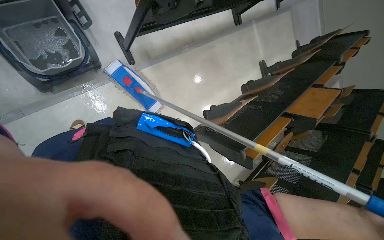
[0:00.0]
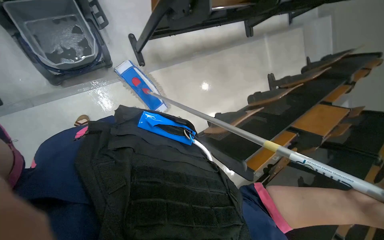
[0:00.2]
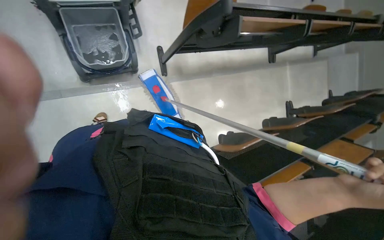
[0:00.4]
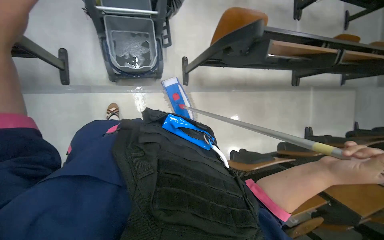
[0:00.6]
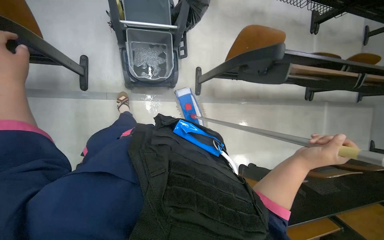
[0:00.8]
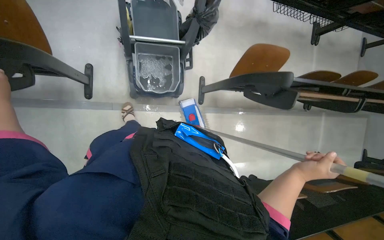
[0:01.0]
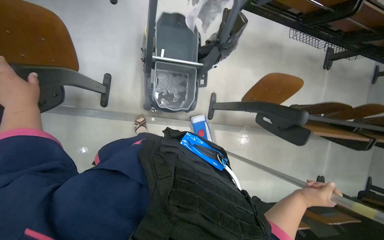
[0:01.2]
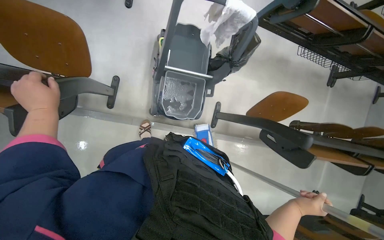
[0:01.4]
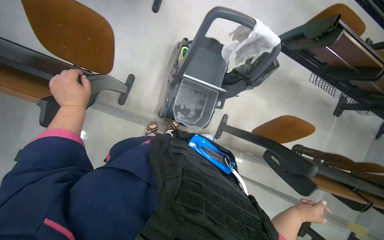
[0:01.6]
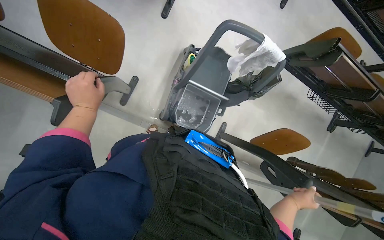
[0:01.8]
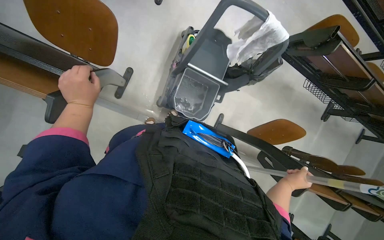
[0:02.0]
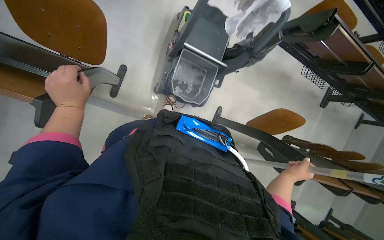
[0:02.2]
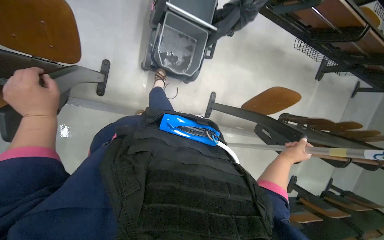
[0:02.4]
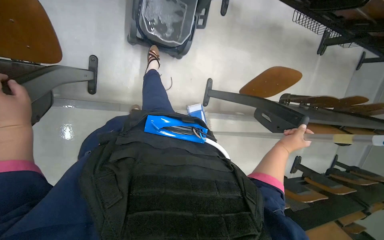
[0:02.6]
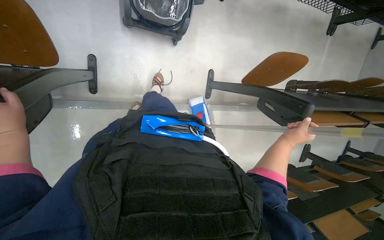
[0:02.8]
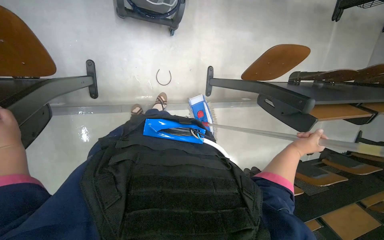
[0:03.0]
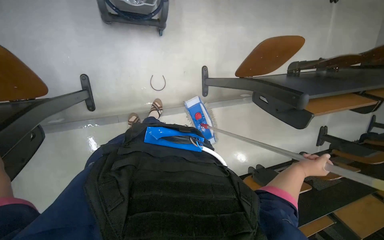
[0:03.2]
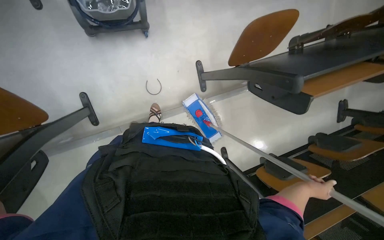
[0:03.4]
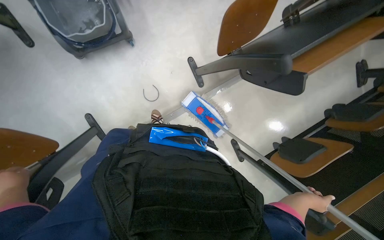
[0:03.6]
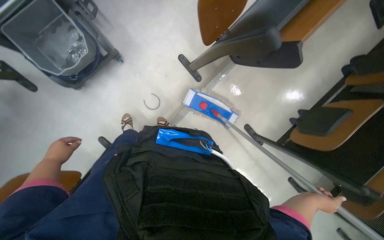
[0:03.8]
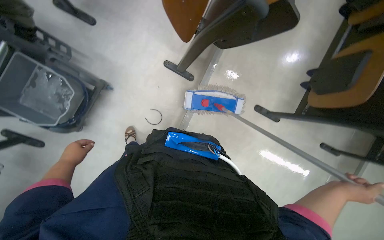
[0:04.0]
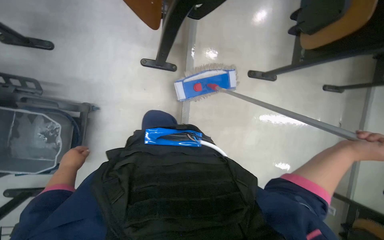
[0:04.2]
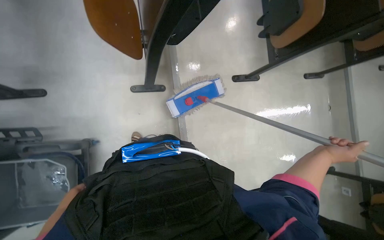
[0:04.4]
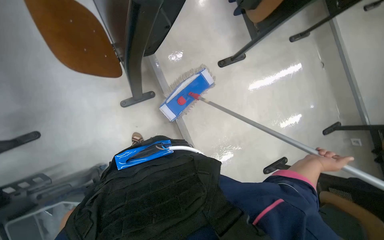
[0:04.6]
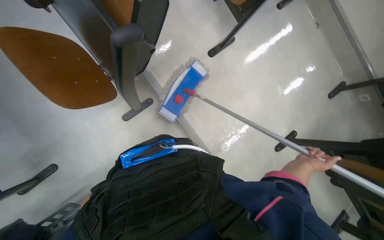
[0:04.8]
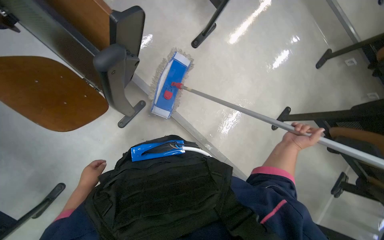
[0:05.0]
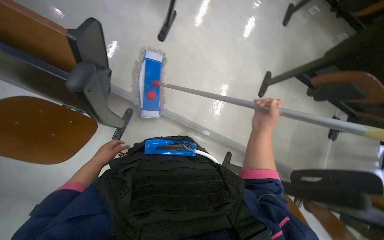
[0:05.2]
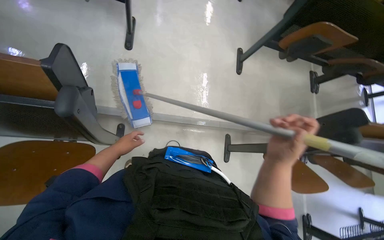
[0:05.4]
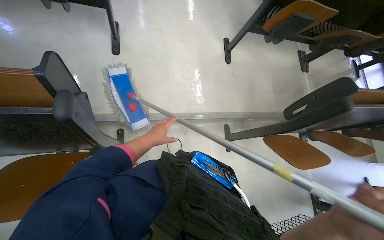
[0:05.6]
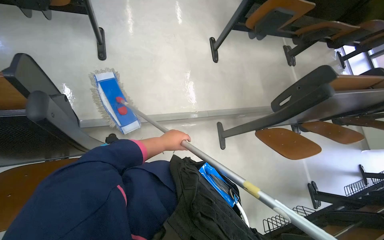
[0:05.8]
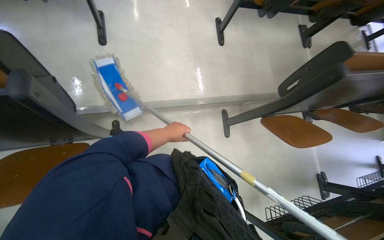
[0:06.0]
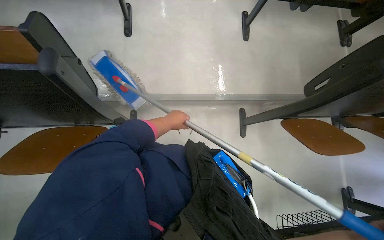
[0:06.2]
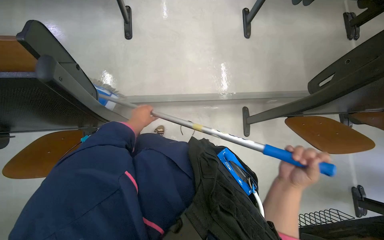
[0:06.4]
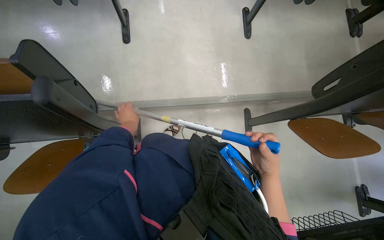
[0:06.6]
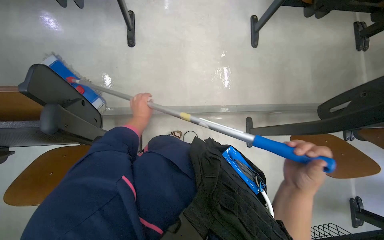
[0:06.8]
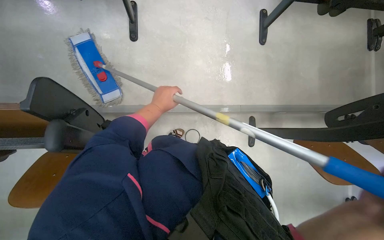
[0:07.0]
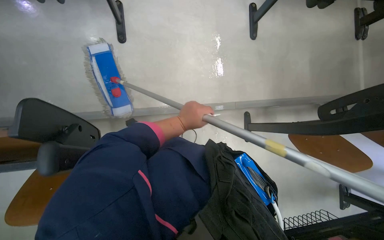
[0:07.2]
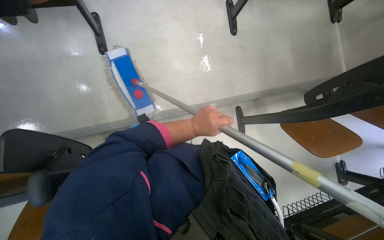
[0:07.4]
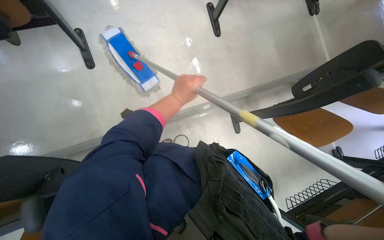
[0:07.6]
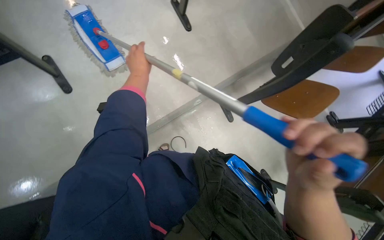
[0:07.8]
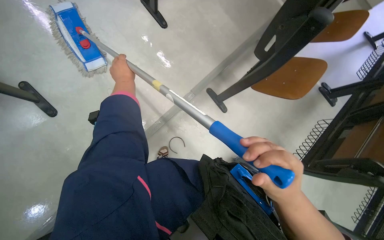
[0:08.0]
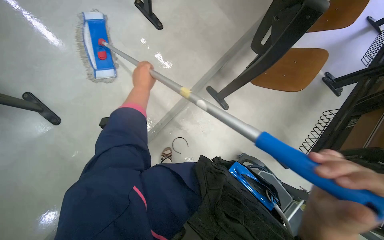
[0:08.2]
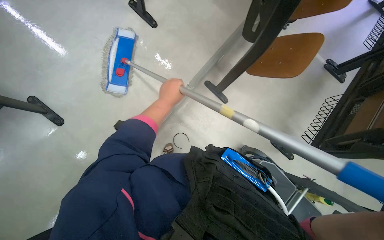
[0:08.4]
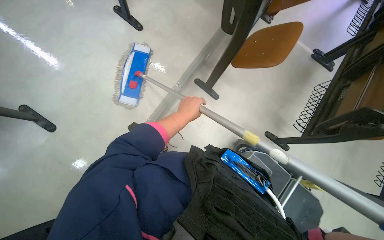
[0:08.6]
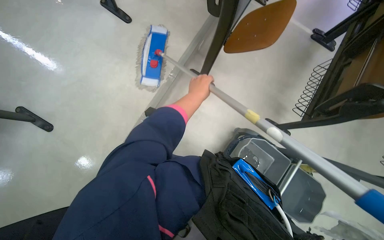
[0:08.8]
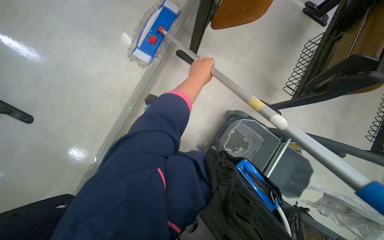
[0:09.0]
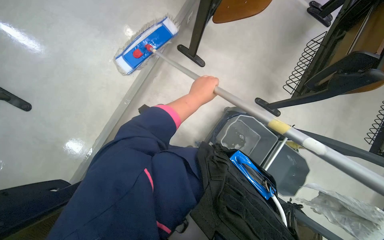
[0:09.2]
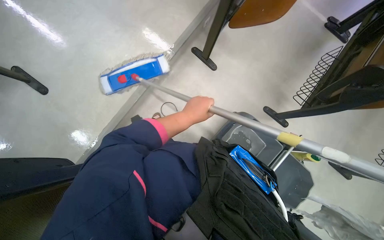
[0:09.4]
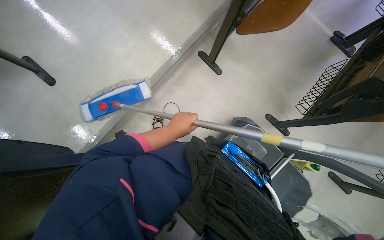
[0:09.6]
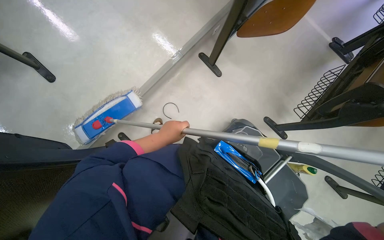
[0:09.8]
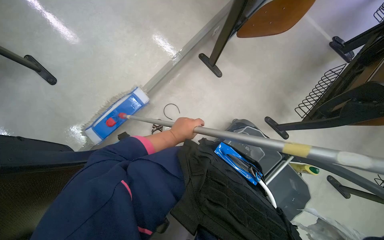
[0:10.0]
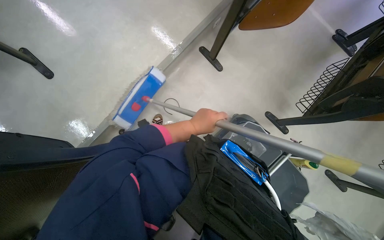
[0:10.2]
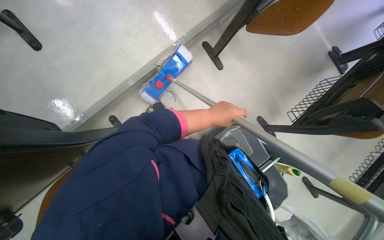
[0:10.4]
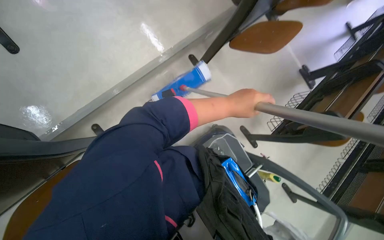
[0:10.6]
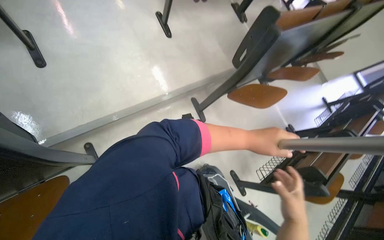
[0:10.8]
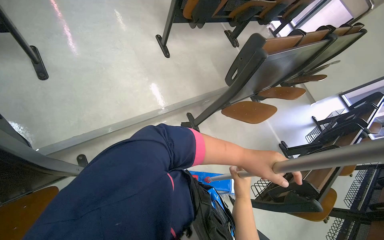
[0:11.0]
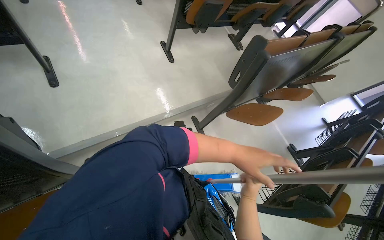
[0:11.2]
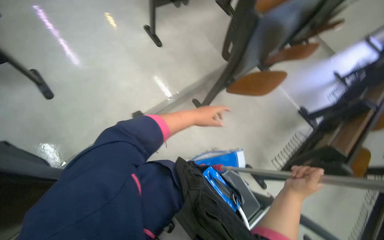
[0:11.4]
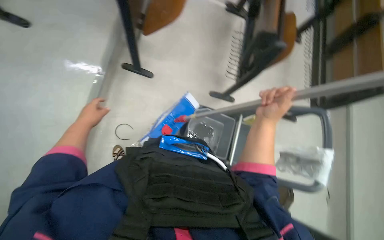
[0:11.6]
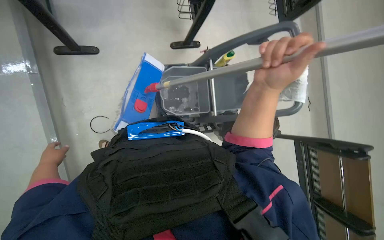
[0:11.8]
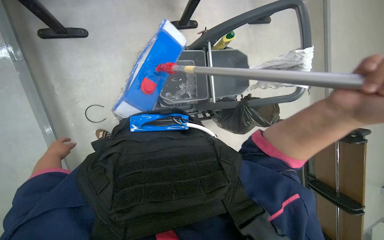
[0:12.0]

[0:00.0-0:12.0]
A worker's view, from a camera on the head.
Job: organizing items.
The whole recording: Picking up object from floor. The worker picks up a black object from the floor and places it on the cleaning cart.
0:00.0 to 0:01.6: The wearer moves approximately 50 cm. The wearer looks about 50 degrees further to the left. The view tips upward by about 15 degrees.
0:01.6 to 0:03.0: The view tips downward by some 15 degrees.
0:03.0 to 0:04.4: The camera travels about 40 cm. The camera is aimed about 20 degrees further to the left. The scene turns approximately 90 degrees counterclockwise in the picture.
0:04.4 to 0:06.0: The view tilts about 20 degrees downward. The scene turns roughly 90 degrees counterclockwise in the picture.
0:06.0 to 0:07.6: The left hand moves up the picture, approximately 25 cm, and travels to the left and back again, roughly 20 cm each way.
0:07.6 to 0:09.0: The scene turns approximately 40 degrees counterclockwise in the picture.
0:09.0 to 0:10.4: The left hand moves down the picture, approximately 20 cm.
0:10.4 to 0:12.0: The wearer's head swings approximately 65 degrees to the right. The view tips downward by about 20 degrees.

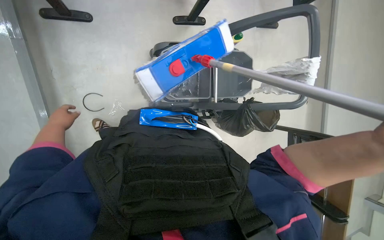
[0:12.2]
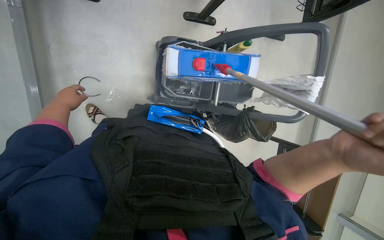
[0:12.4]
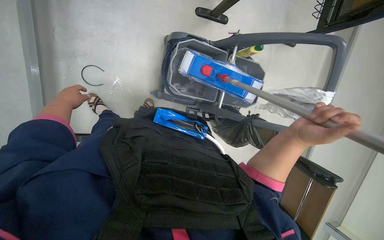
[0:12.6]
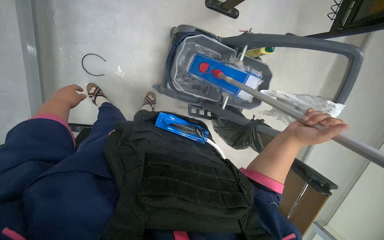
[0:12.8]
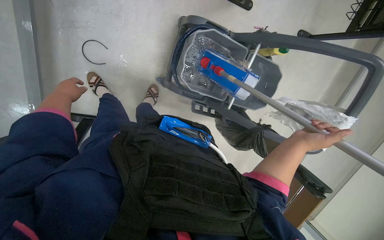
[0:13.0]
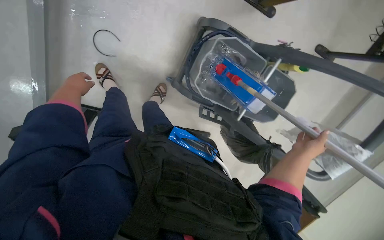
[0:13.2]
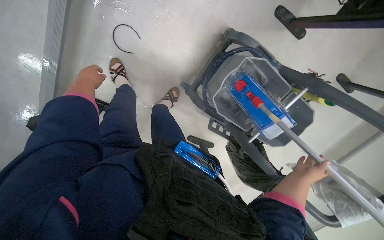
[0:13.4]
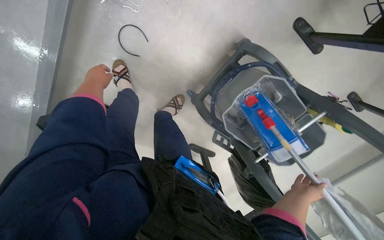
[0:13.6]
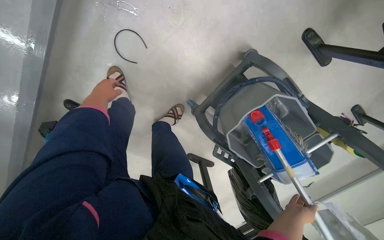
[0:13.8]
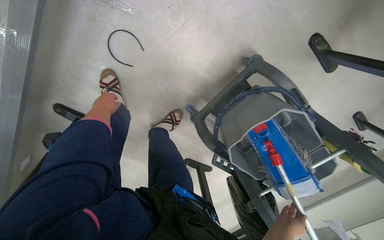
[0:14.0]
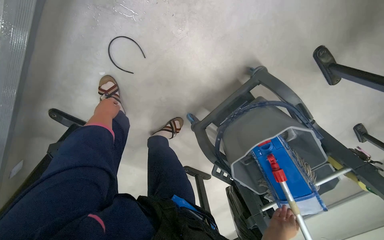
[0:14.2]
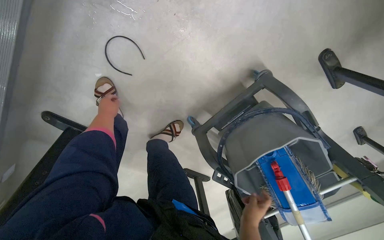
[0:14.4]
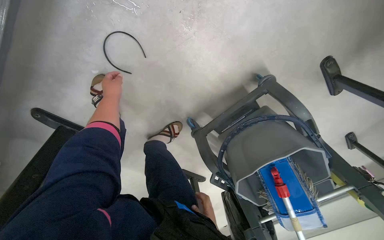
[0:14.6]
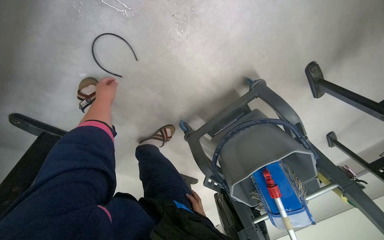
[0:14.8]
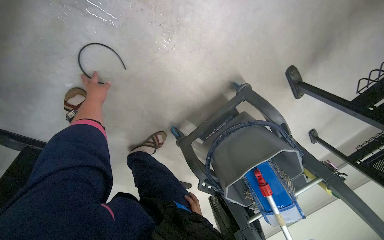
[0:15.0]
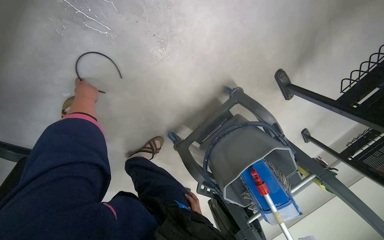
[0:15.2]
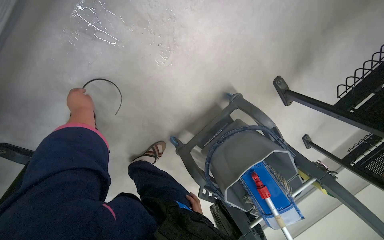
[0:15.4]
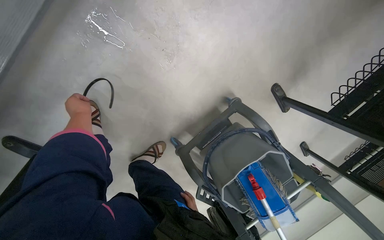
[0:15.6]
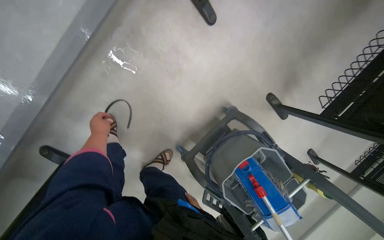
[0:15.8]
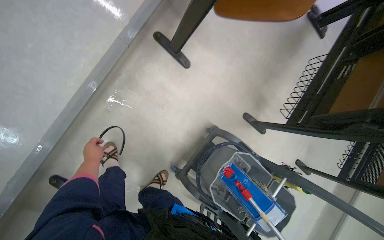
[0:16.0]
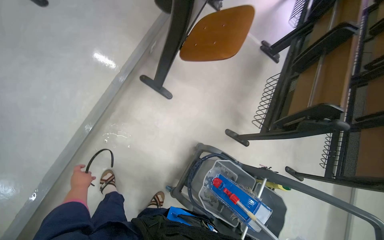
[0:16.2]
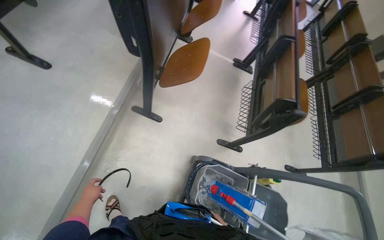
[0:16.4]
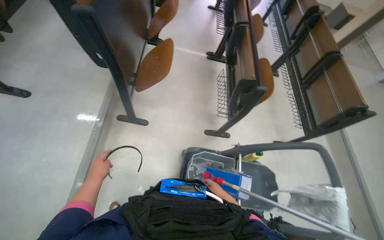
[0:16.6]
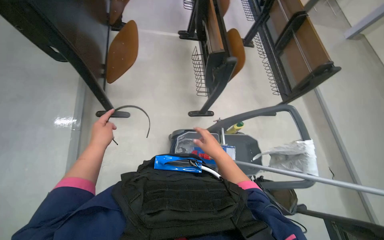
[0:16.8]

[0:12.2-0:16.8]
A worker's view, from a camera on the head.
Job: organizing items.
The whole recording: Picking up object from floor. The worker picks up a black object from the floor and places it on the cleaning cart.
0:12.2 to 0:13.8: The camera is carried roughly 60 cm. The view tips downward by roughly 15 degrees. The scene rotates clockwise by approximately 45 degrees.
0:13.8 to 0:15.2: The view swings roughly 15 degrees to the right. The right hand goes roughly 30 cm to the left and farther from the camera.
0:15.2 to 0:16.8: The camera is carried some 90 cm. The view tilts roughly 40 degrees upward. The scene turns roughly 50 degrees counterclockwise in the picture.

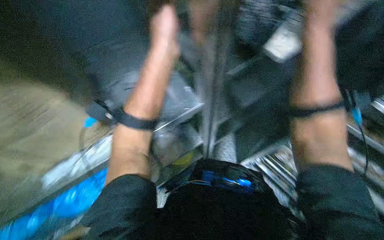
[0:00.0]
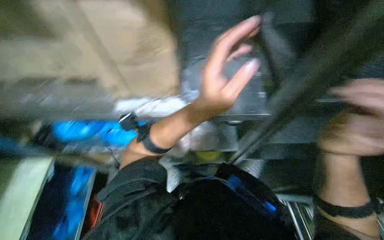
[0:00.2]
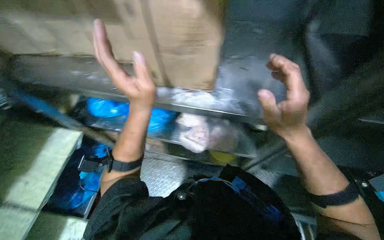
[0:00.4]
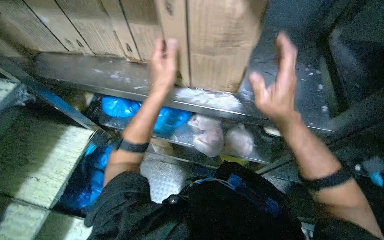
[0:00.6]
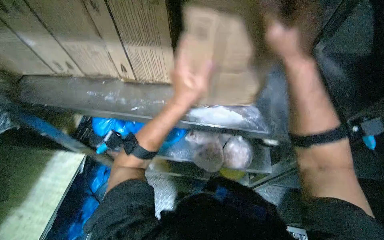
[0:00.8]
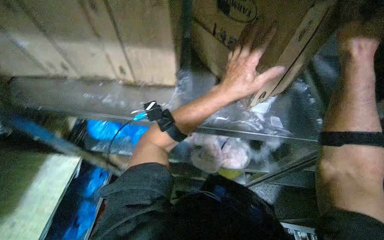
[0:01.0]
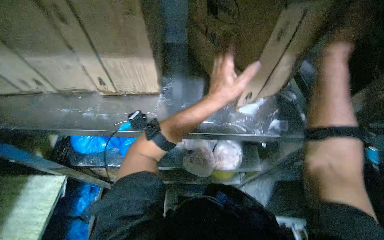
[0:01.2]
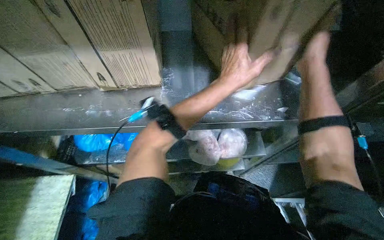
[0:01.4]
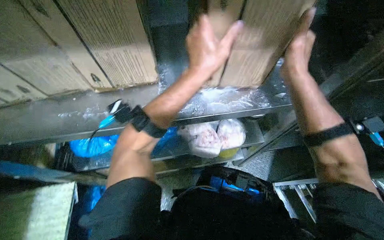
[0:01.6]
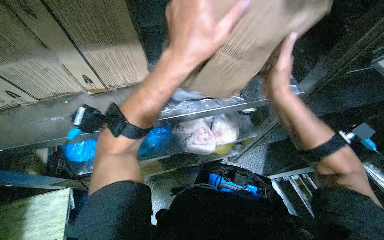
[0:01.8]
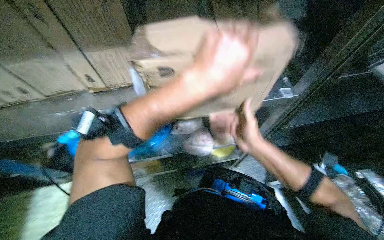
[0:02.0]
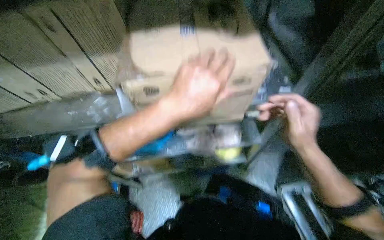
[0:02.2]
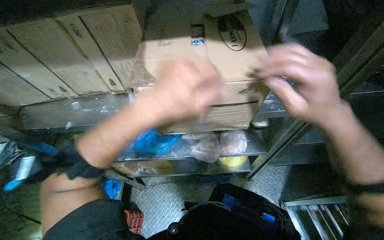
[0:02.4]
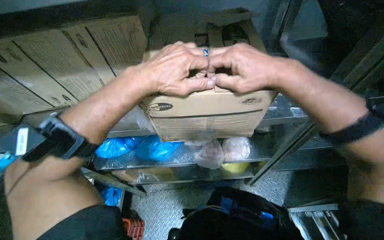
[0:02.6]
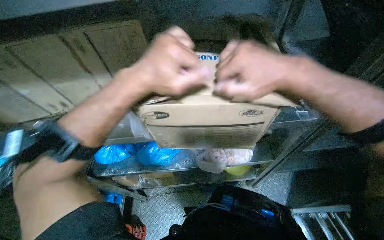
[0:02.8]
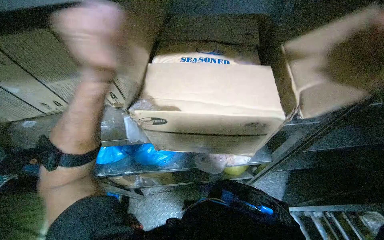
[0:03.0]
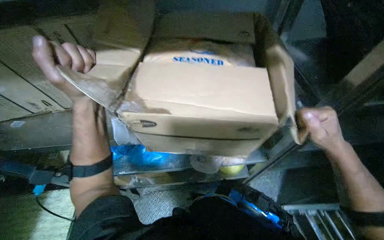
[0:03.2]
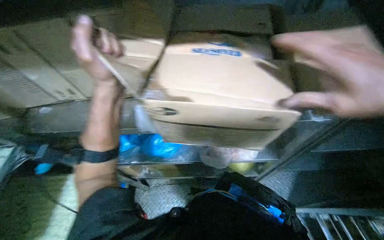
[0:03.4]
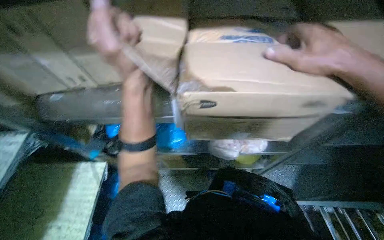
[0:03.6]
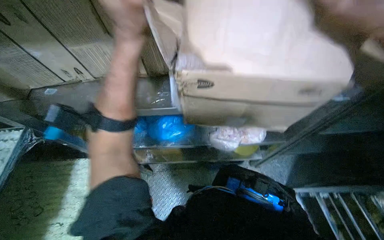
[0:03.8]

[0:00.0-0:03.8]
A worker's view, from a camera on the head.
Job: preparing food.
The whole recording: Stocking frozen food onto shelves. The worker unloads bags of frozen food from cardboard boxes and places them onto metal shelves.
0:00.0 to 0:01.2: The wearer's head swings some 35 degrees to the left.
0:01.2 to 0:02.6: The left hand shifts about 25 cm nearer to the camera and to the left, while the right hand is displaced down the picture, nearer to the camera and to the left by approximately 25 cm.
